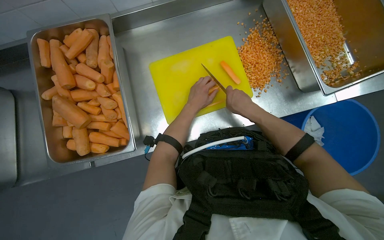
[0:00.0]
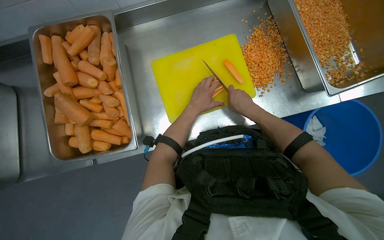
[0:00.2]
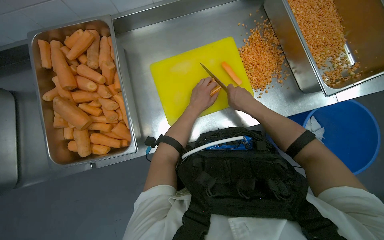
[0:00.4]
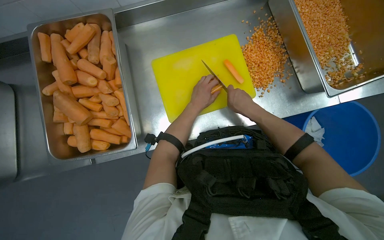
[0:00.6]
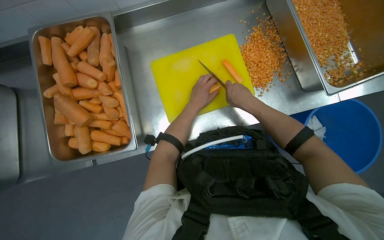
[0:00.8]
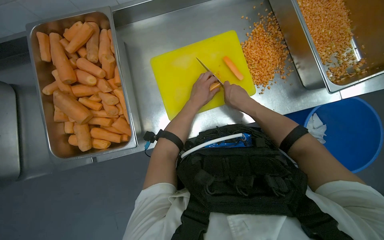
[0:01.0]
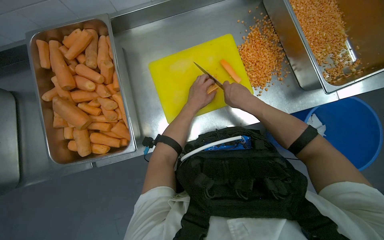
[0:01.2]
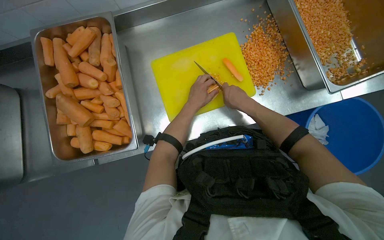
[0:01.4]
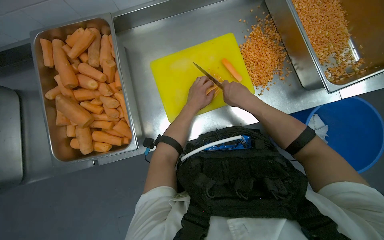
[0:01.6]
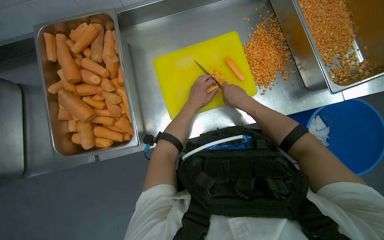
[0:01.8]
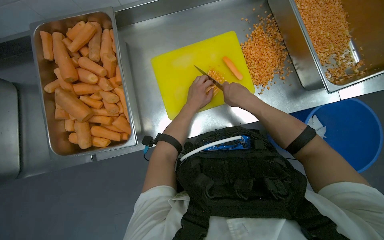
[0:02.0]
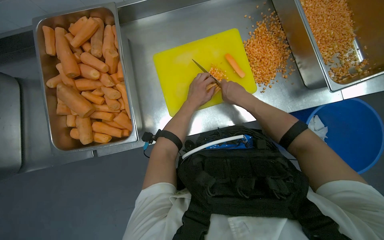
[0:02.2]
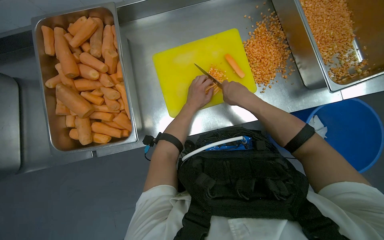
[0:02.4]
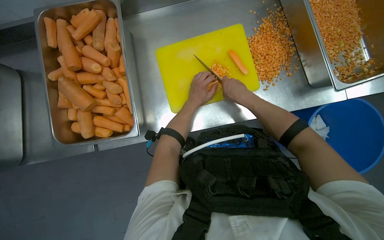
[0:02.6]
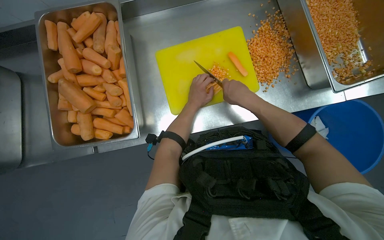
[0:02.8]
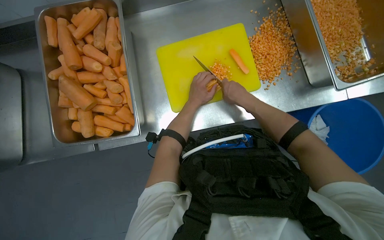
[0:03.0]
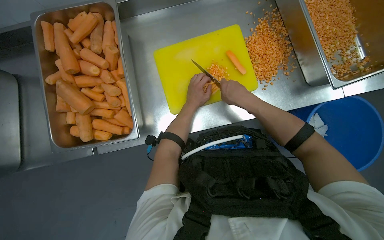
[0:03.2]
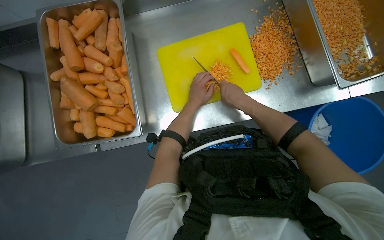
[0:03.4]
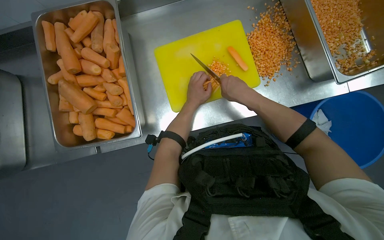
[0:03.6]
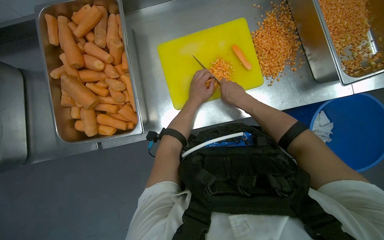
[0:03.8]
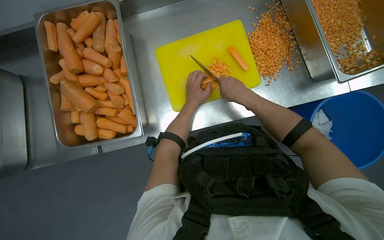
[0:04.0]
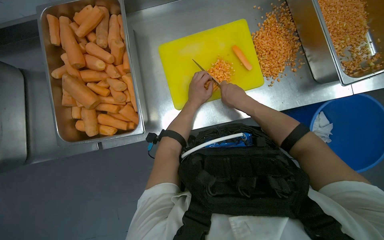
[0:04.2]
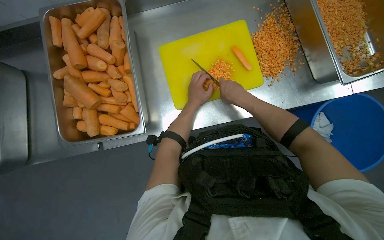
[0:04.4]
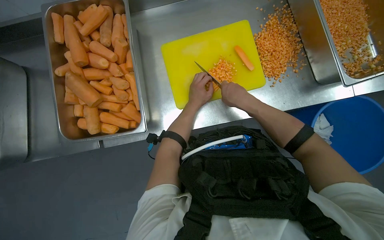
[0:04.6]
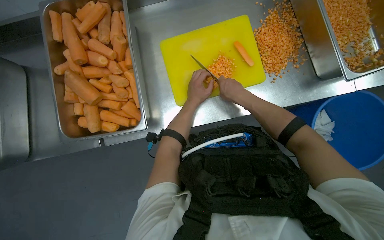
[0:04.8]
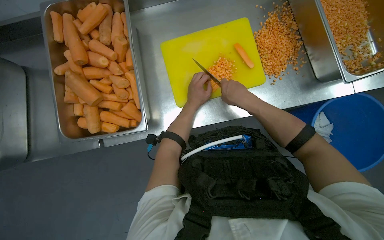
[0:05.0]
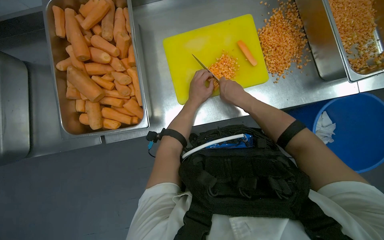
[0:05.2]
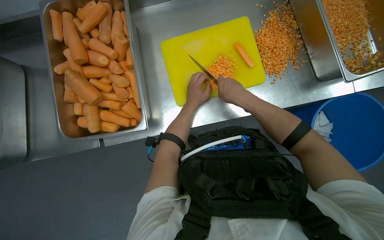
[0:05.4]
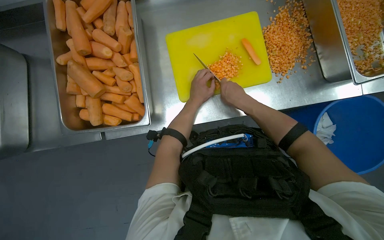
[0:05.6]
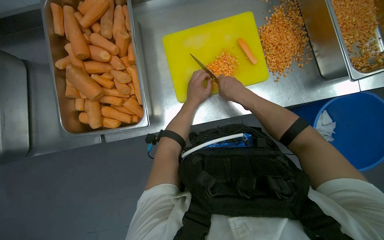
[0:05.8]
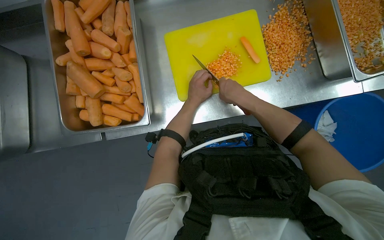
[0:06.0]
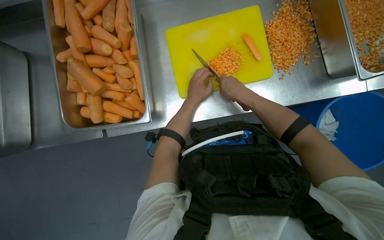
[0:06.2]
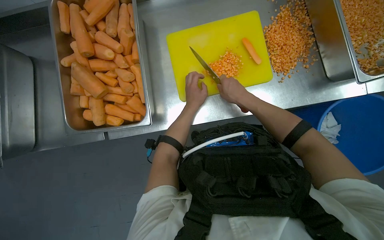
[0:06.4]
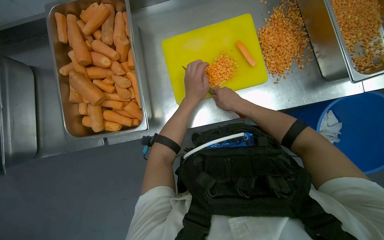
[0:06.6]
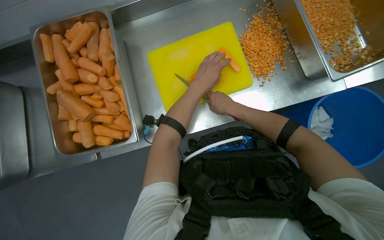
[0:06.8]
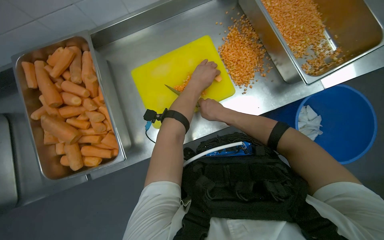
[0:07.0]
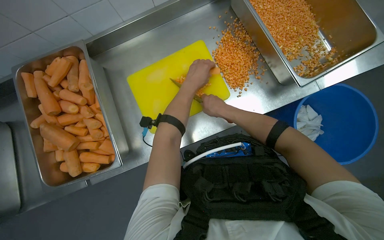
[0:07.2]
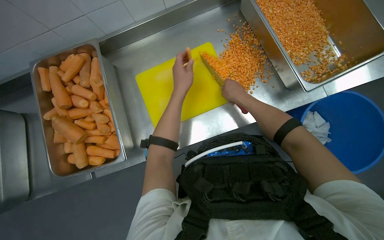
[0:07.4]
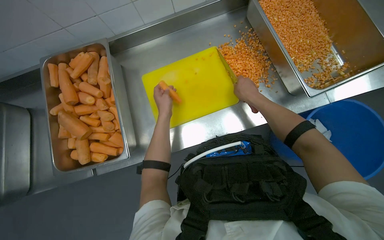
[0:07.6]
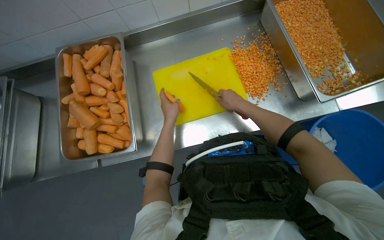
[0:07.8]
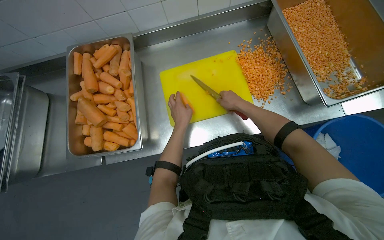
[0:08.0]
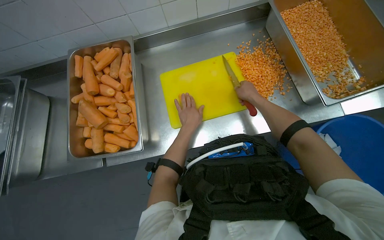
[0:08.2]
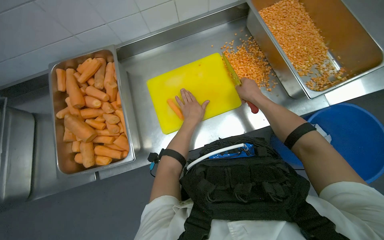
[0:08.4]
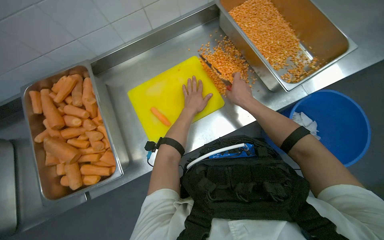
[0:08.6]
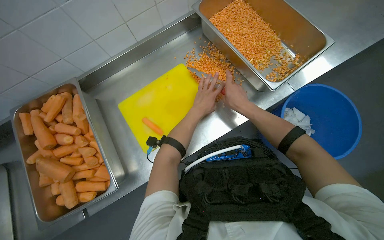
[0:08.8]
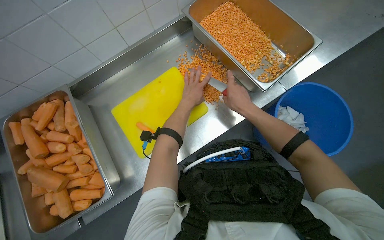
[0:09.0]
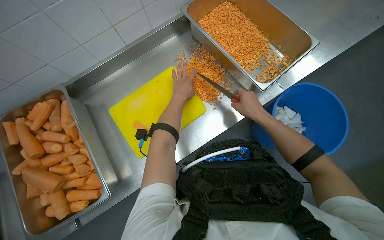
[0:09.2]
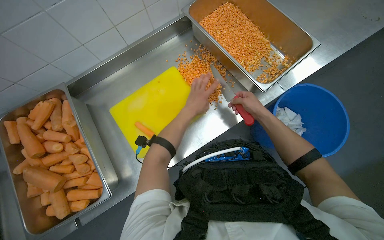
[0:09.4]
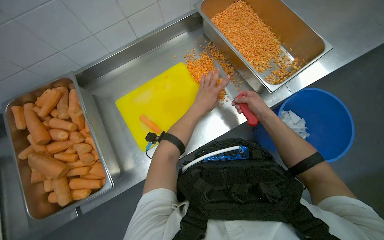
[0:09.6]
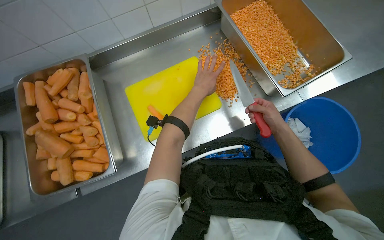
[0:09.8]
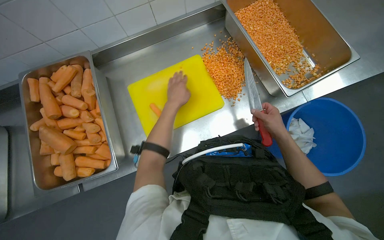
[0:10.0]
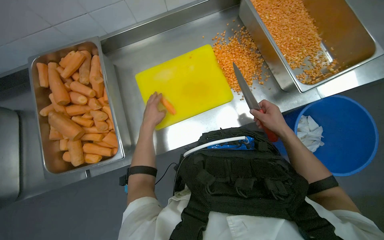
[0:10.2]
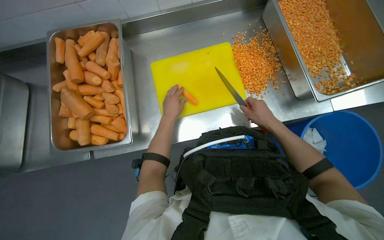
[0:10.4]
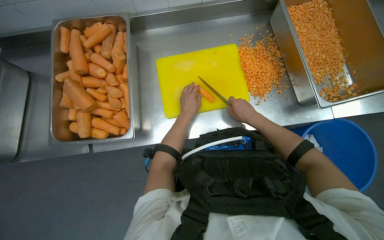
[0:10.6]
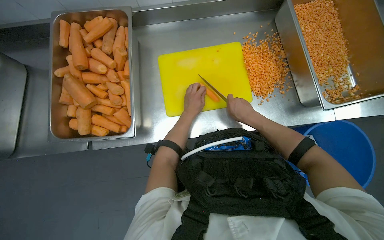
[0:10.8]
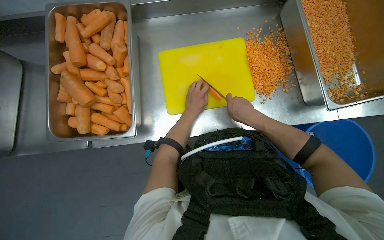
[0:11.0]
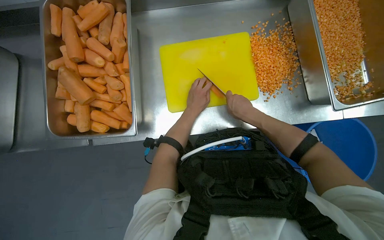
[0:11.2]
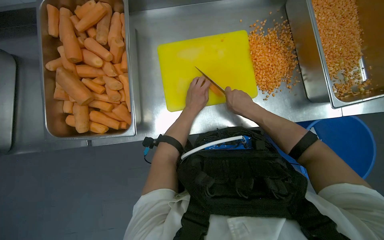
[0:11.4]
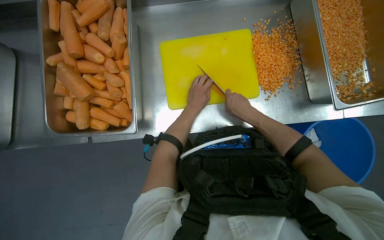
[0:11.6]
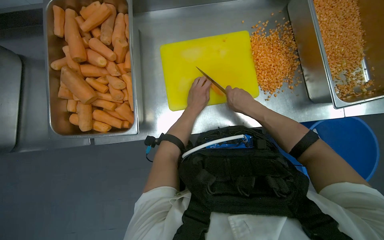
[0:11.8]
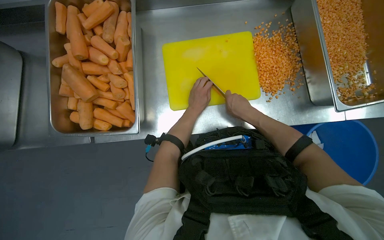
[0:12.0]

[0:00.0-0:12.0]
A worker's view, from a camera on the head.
Job: preparing food.
The whole recording: Dicing carrots on cutting board. The worker continues dicing carrots on a yellow cutting board and pushes the diced pieces into a metal tray.
0:00.0 to 0:06.0: The hands are busy where they are.
0:06.0 to 0:07.6: The right hand heads to the right, covering some 15 cm.
0:07.6 to 0:09.0: The left hand moves to the right, approximately 20 cm.
0:09.0 to 0:10.4: The left hand travels to the left and down the picture by roughly 30 cm.
0:10.4 to 0:12.0: The right hand travels to the left by about 15 cm.

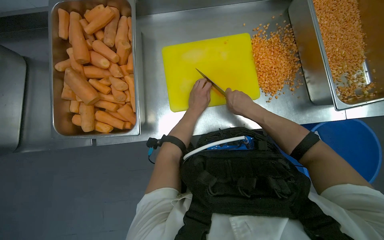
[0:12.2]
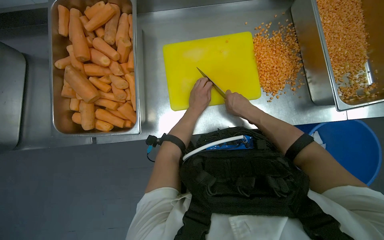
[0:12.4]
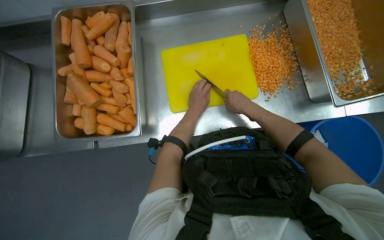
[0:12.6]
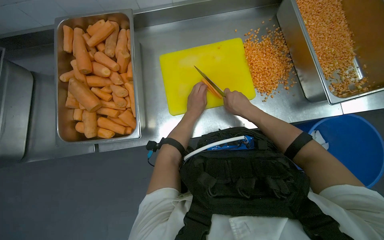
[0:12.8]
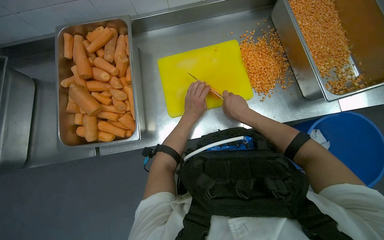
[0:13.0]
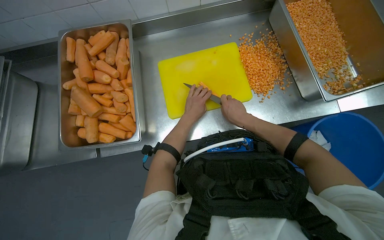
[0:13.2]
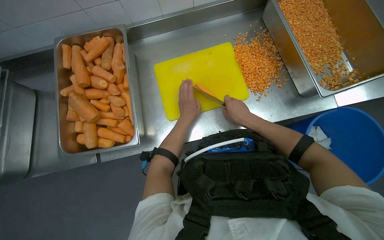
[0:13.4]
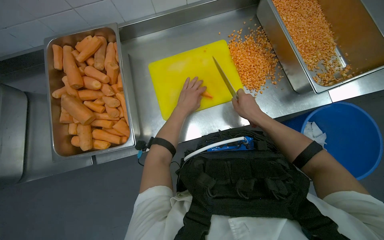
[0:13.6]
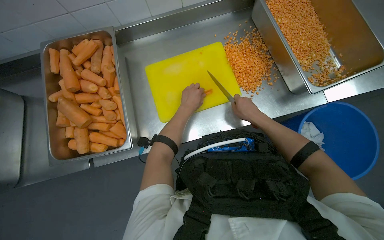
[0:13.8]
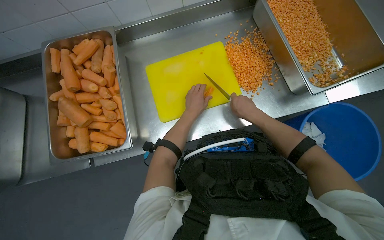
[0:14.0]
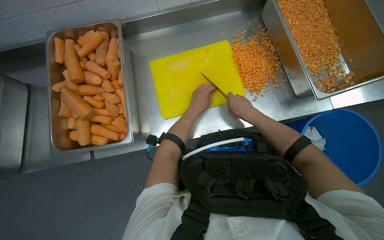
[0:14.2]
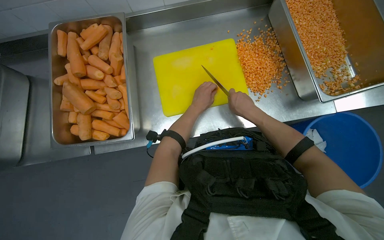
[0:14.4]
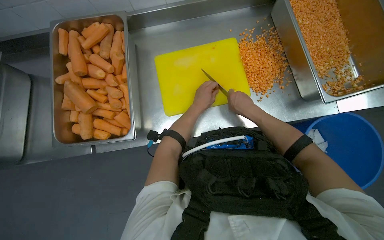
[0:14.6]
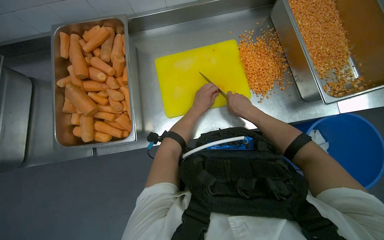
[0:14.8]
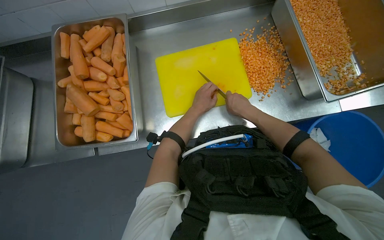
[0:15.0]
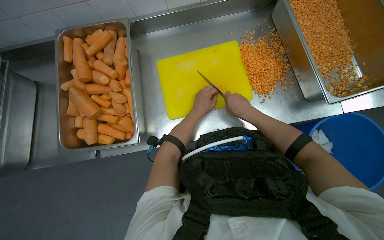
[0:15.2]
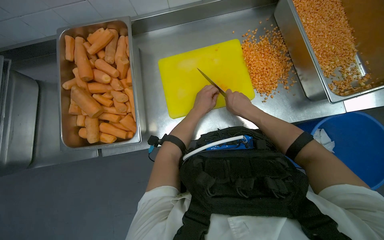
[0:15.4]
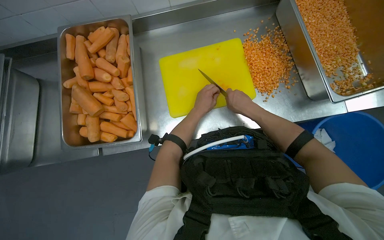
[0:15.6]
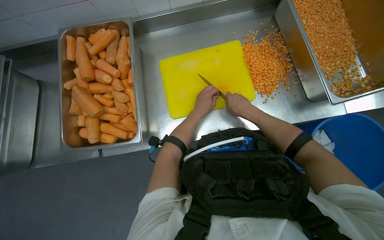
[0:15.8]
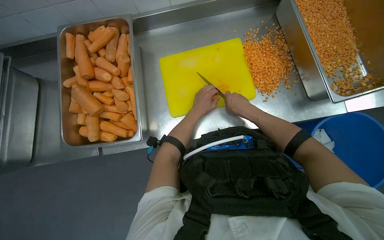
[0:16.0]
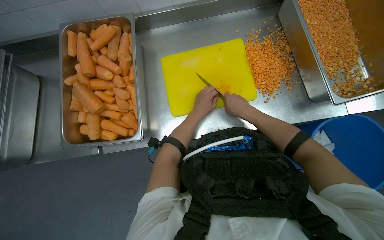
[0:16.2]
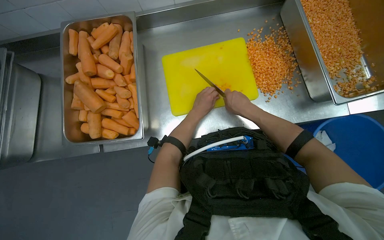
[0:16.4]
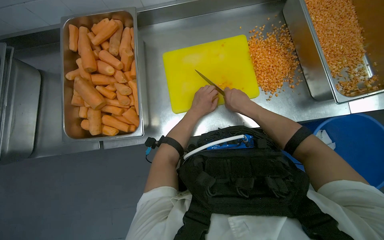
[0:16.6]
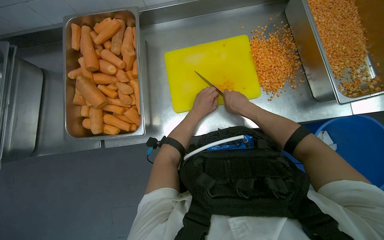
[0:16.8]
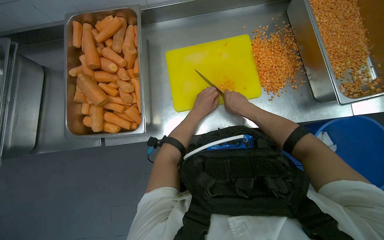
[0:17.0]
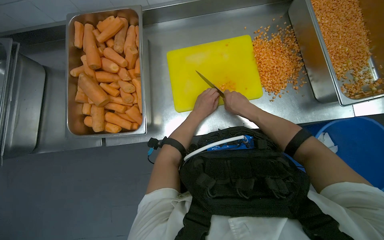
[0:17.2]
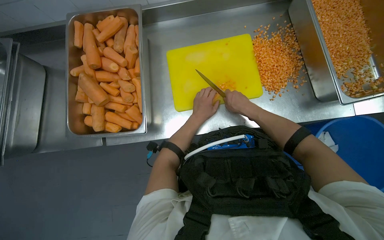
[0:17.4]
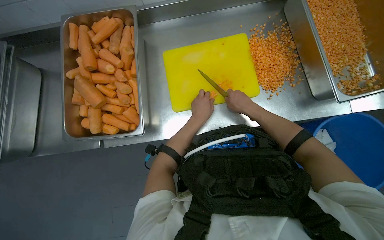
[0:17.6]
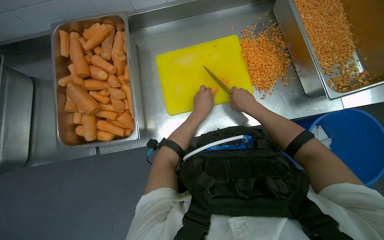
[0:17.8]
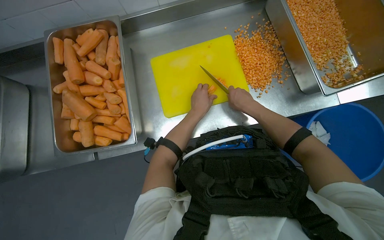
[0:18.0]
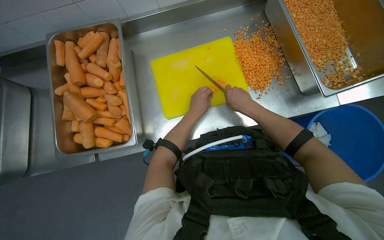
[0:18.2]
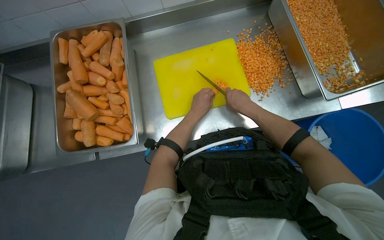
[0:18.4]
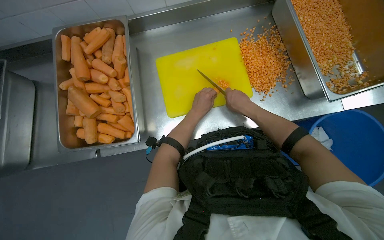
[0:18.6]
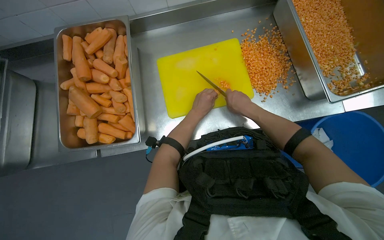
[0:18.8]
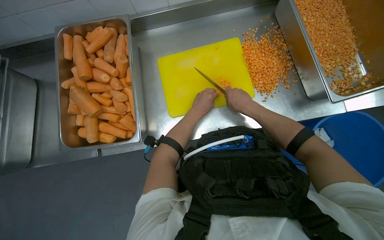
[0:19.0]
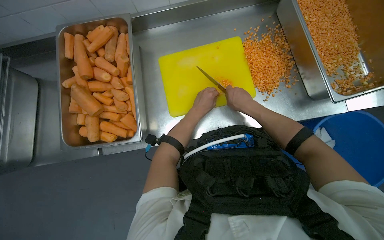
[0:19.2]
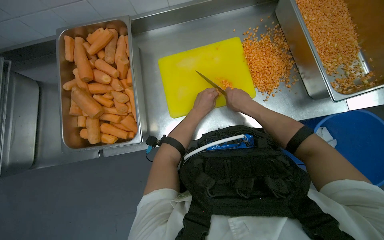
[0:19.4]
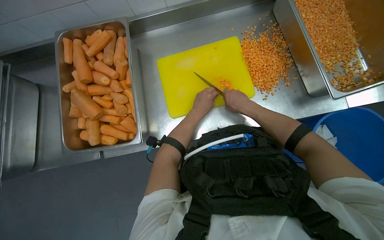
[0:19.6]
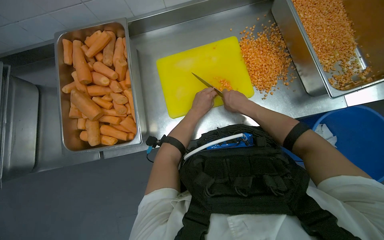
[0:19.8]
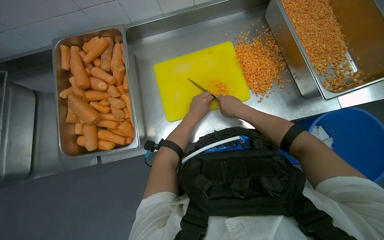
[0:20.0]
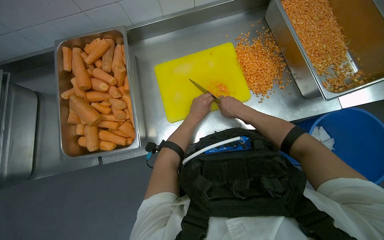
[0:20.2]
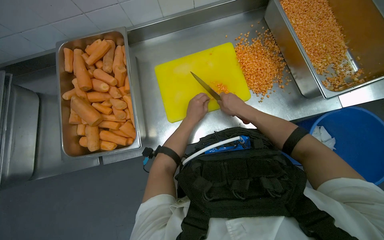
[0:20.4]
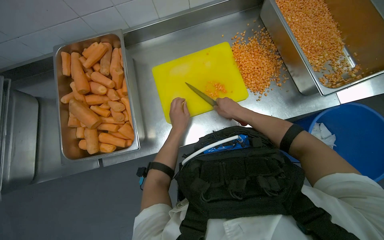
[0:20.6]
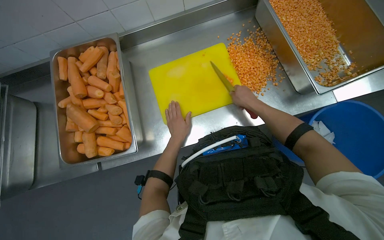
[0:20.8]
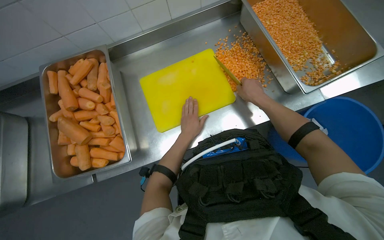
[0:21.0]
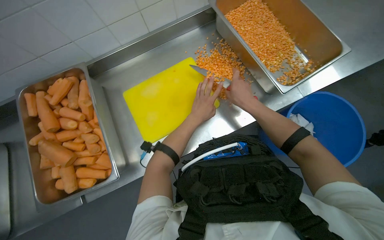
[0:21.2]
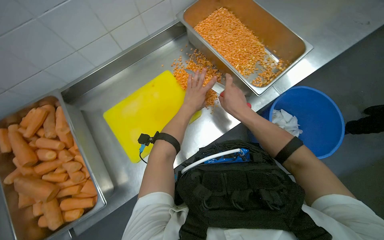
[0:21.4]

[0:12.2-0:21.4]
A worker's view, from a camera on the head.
Job: preparing food.
The whole recording: Dicing carrots on cutting board. The worker continues dicing carrots on a yellow cutting board and pushes the diced pieces into a metal tray.
0:12.2 to 0:13.8: The left hand travels nearer to the camera by roughly 10 cm.
0:13.8 to 0:15.2: The hands stay close to where they were, moving slightly.
0:15.2 to 0:19.8: The hands work in one place, with small movements.
